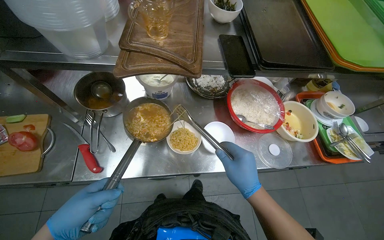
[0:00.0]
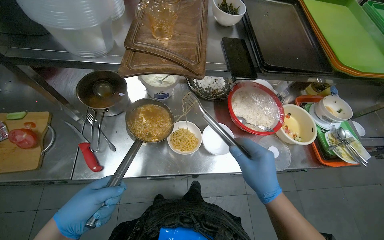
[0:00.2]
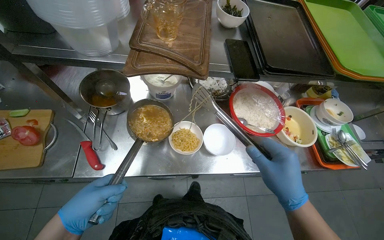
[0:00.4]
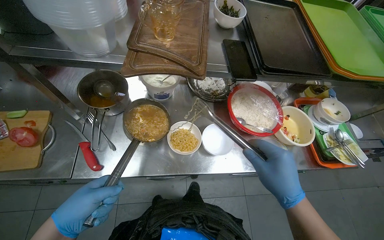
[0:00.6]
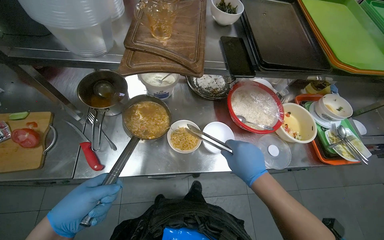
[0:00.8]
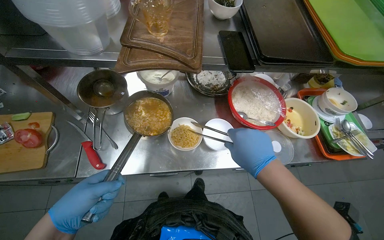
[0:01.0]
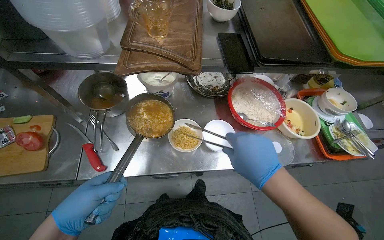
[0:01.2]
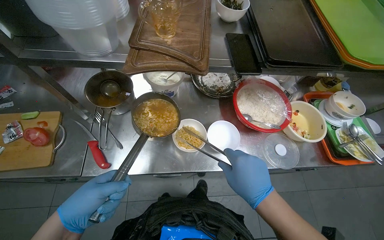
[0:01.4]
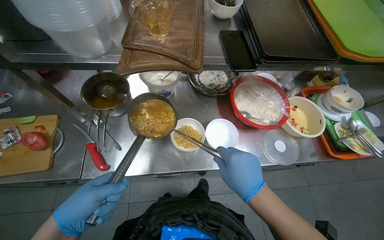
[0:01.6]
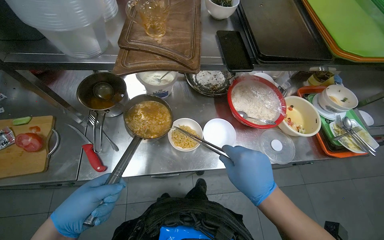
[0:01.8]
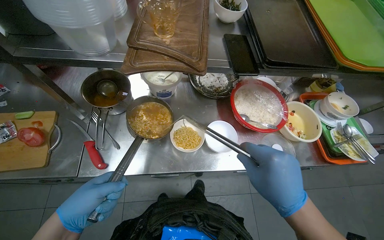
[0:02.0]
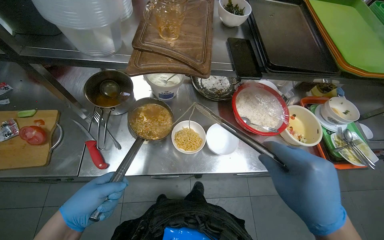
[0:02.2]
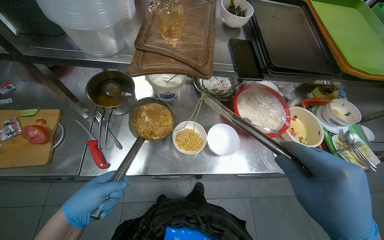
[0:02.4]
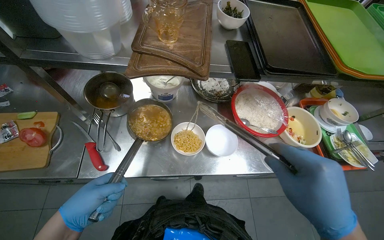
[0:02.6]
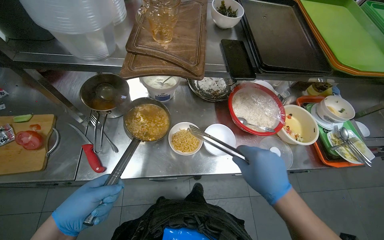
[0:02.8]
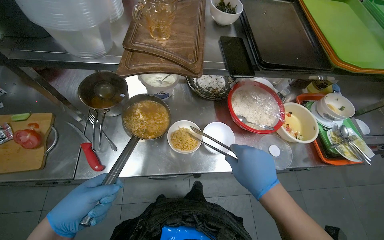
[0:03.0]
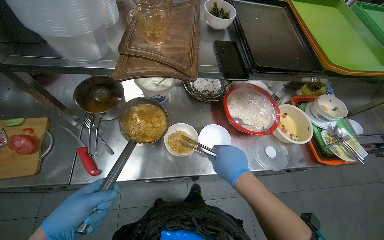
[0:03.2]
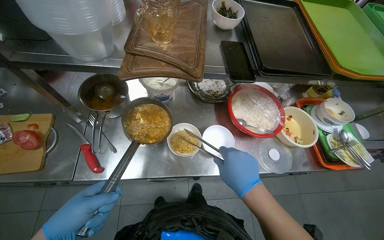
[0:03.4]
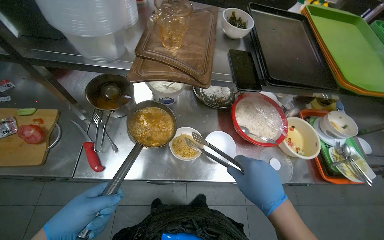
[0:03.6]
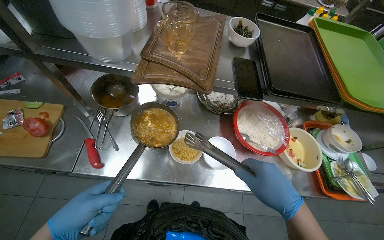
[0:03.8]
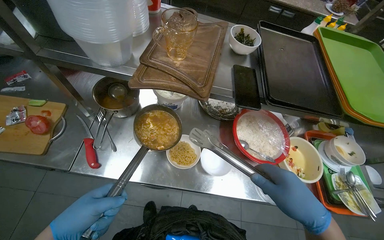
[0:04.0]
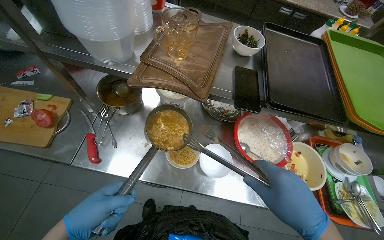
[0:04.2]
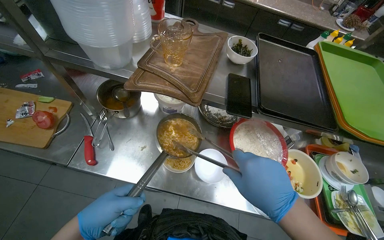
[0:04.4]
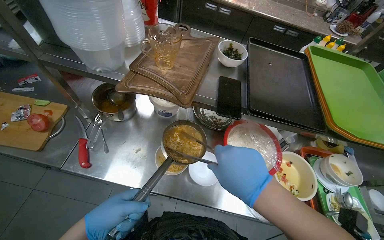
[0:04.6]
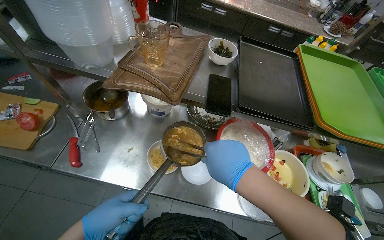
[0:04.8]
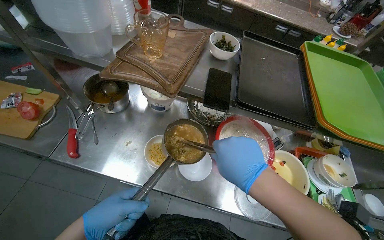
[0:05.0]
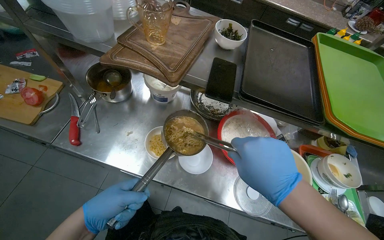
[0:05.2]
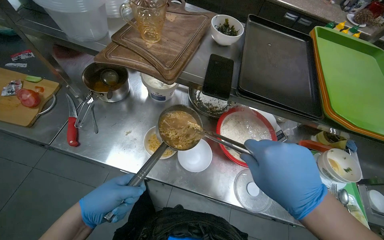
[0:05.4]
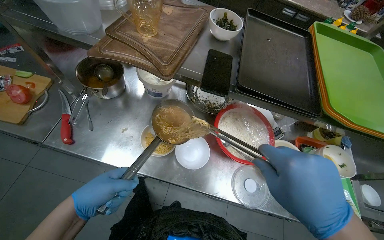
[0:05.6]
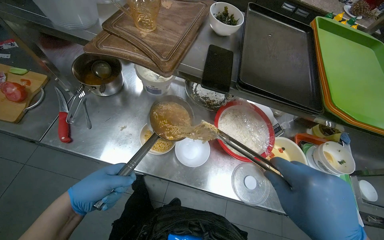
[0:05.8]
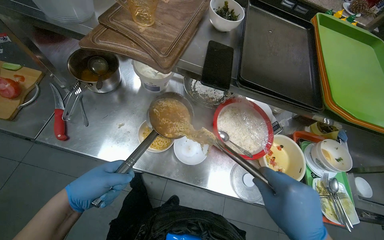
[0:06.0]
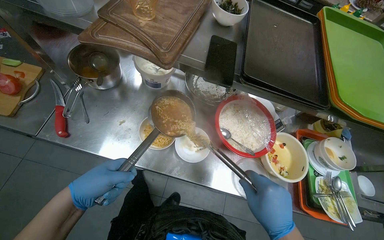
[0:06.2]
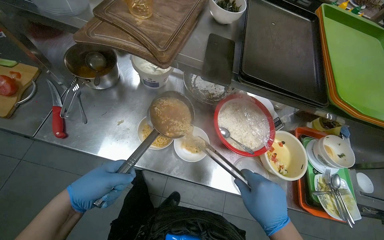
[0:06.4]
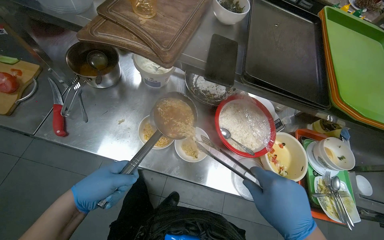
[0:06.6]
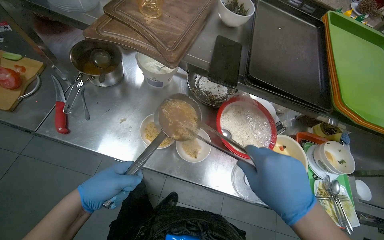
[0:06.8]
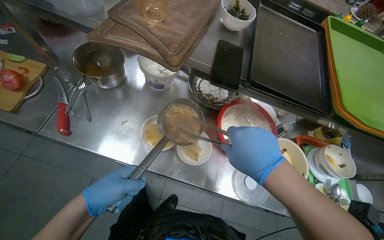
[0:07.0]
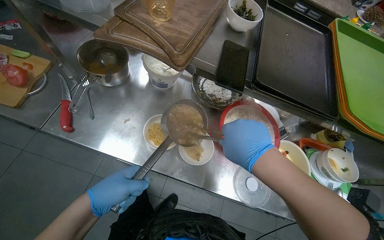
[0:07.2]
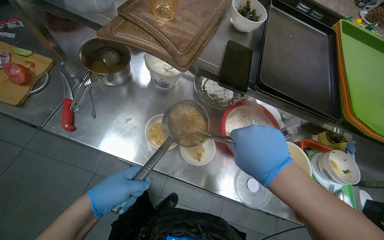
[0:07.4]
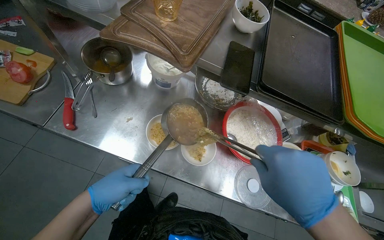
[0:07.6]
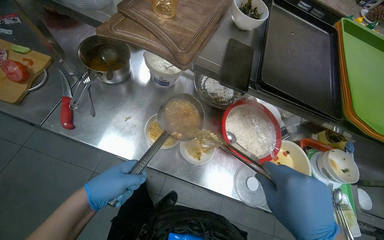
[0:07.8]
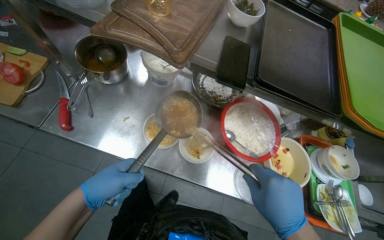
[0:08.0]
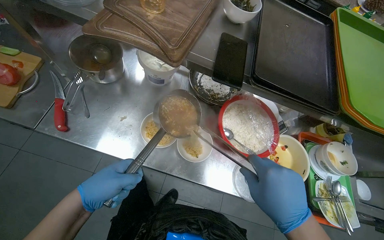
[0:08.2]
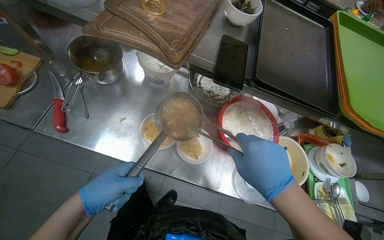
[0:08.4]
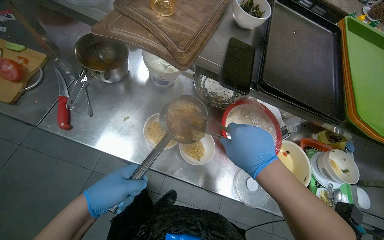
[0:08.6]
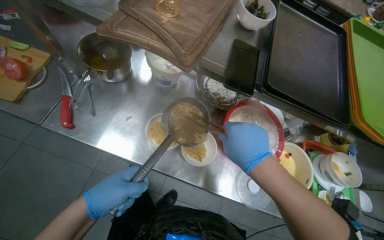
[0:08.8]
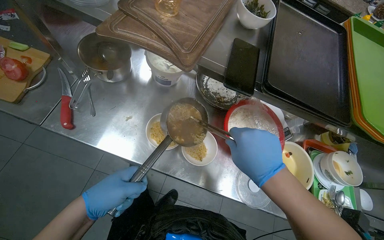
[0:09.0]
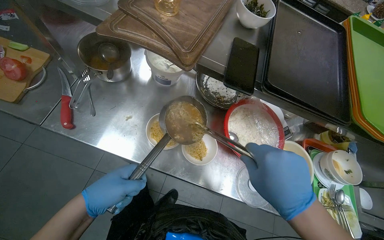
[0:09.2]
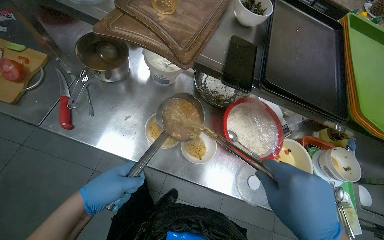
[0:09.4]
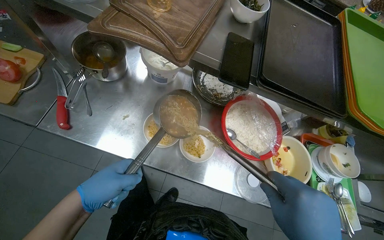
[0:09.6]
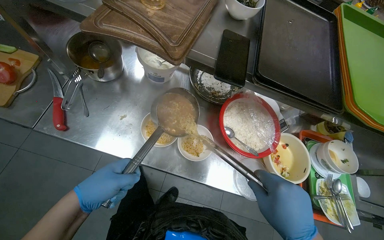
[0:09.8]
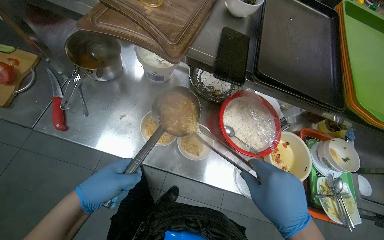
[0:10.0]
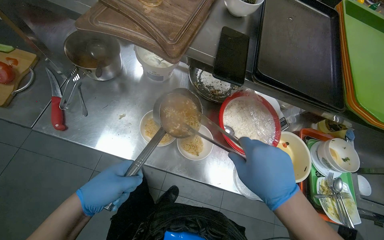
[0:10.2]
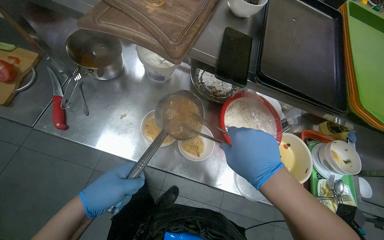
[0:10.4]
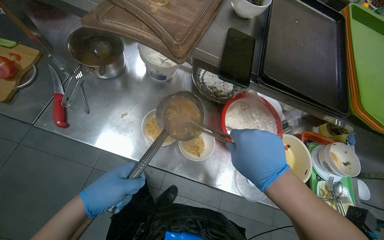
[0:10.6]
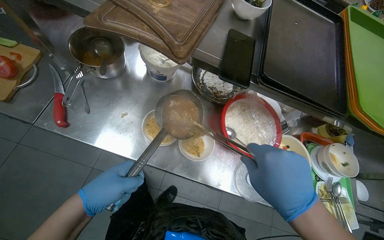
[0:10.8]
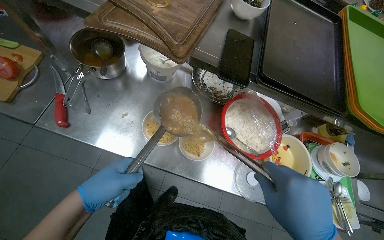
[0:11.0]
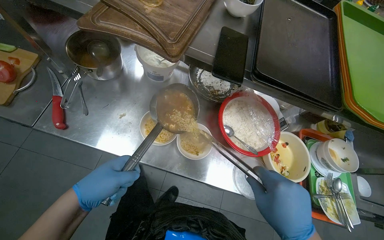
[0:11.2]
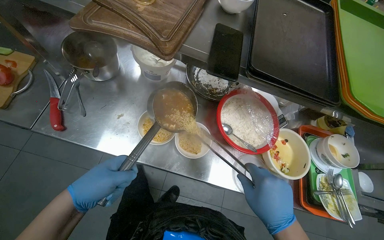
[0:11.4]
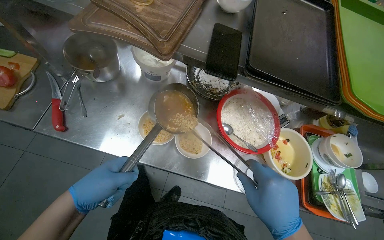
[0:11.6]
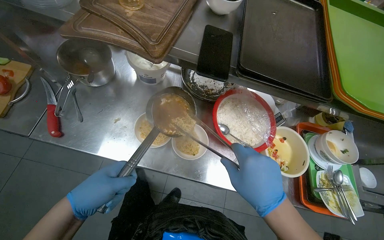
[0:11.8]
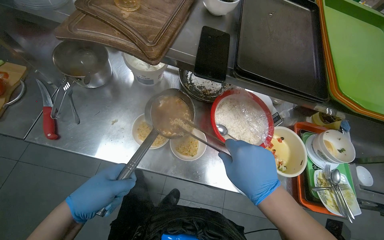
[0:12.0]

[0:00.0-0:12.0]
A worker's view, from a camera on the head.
Job: preparing food.
The whole recording: Serving instant noodles into bowls. The worker uses a ladle and tongs to serve cooked instant noodles into small white bowls.
0:00.0 to 0:01.6: The hands are busy where they are.
0:03.0 to 0:04.4: The left hand travels to the right by about 15 cm.

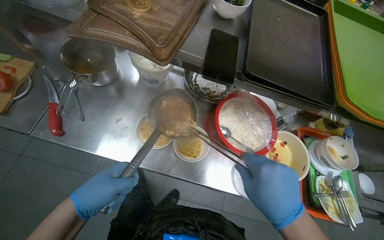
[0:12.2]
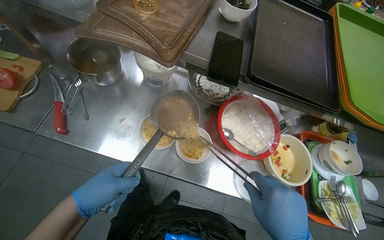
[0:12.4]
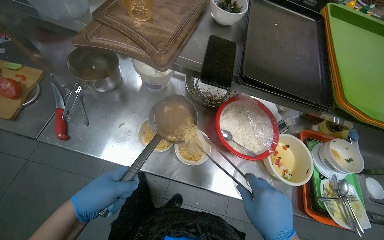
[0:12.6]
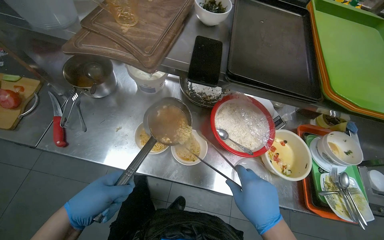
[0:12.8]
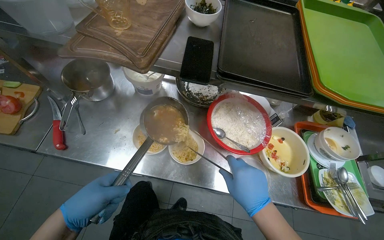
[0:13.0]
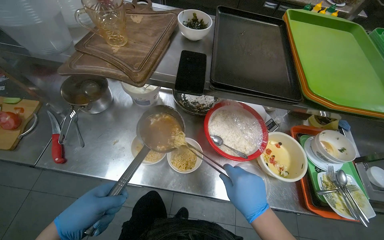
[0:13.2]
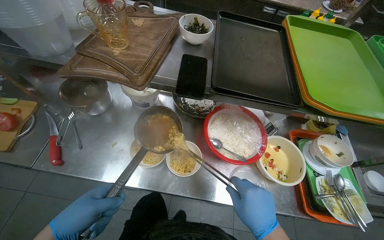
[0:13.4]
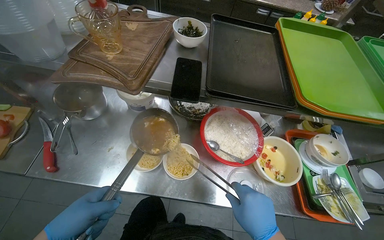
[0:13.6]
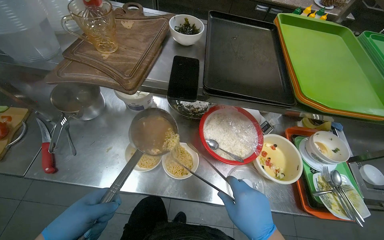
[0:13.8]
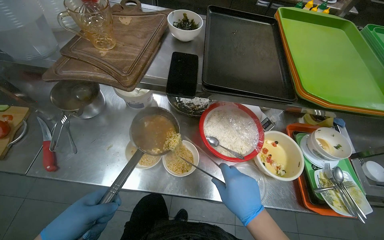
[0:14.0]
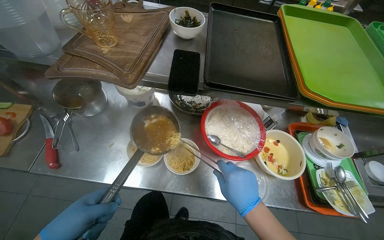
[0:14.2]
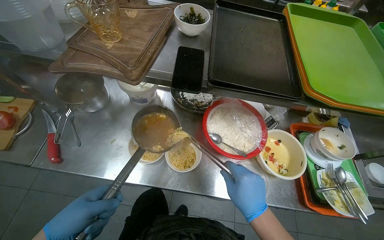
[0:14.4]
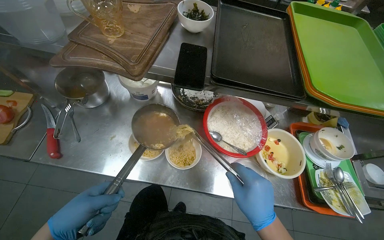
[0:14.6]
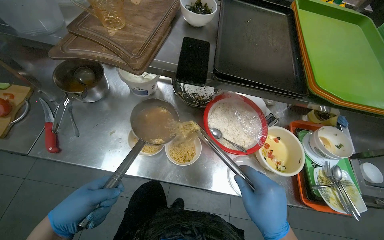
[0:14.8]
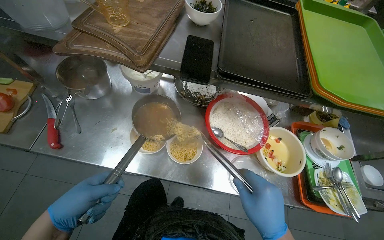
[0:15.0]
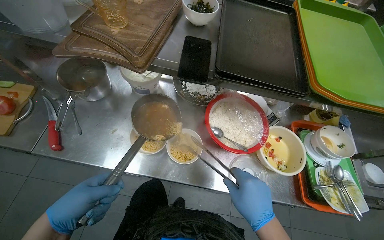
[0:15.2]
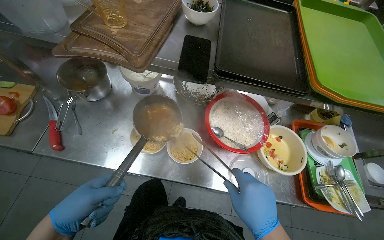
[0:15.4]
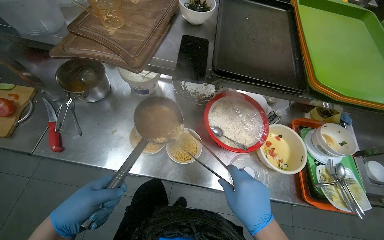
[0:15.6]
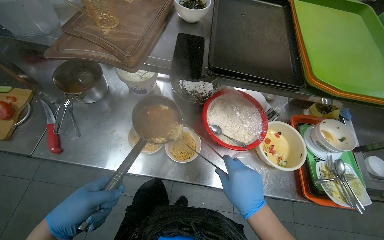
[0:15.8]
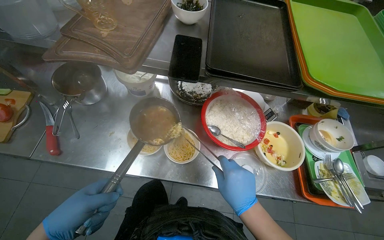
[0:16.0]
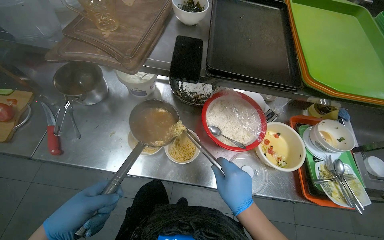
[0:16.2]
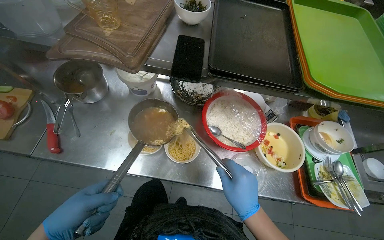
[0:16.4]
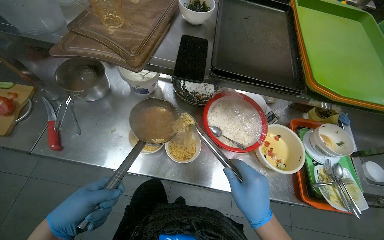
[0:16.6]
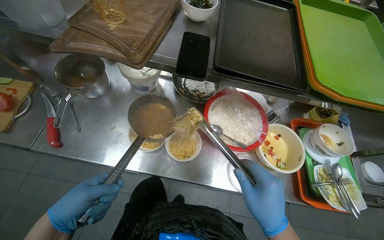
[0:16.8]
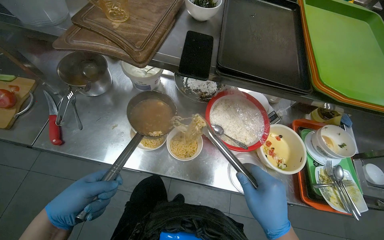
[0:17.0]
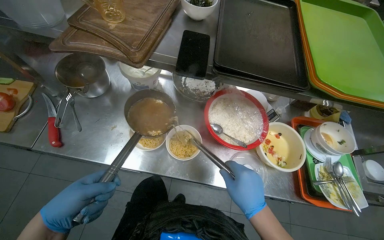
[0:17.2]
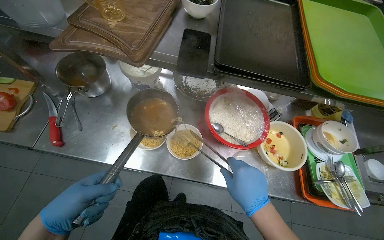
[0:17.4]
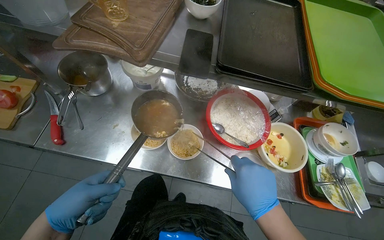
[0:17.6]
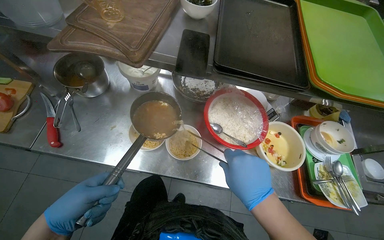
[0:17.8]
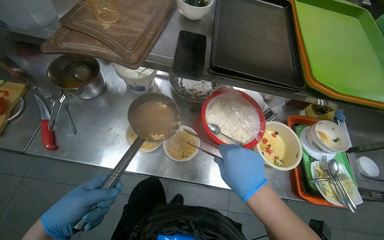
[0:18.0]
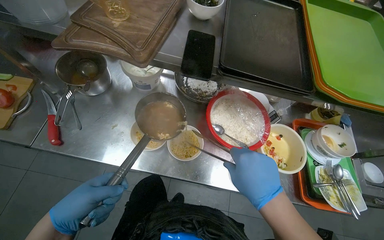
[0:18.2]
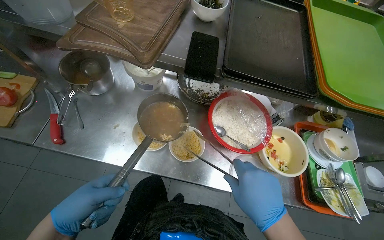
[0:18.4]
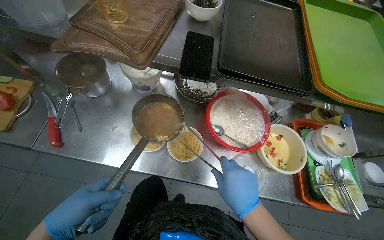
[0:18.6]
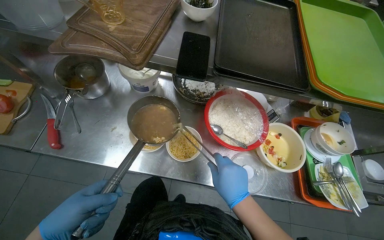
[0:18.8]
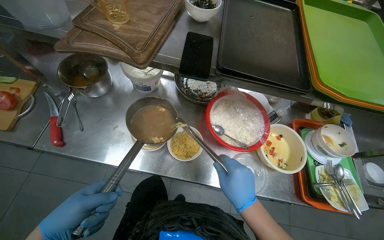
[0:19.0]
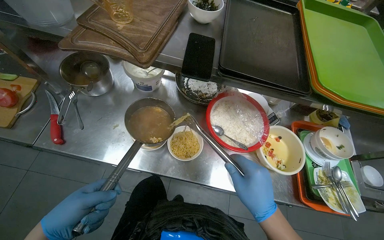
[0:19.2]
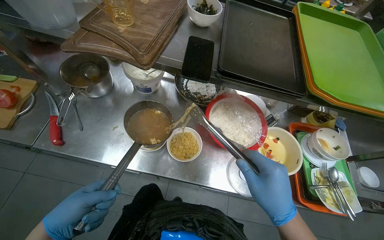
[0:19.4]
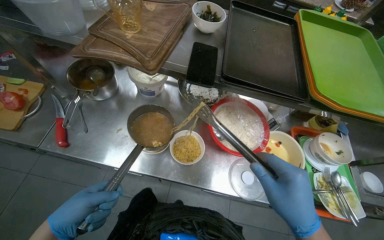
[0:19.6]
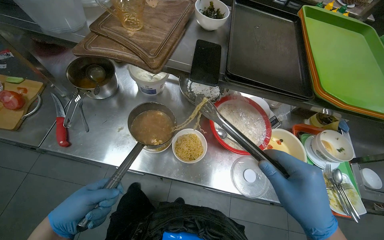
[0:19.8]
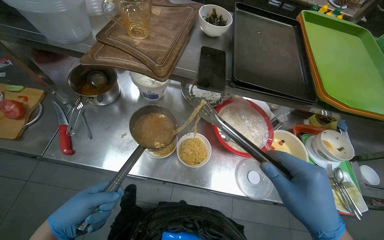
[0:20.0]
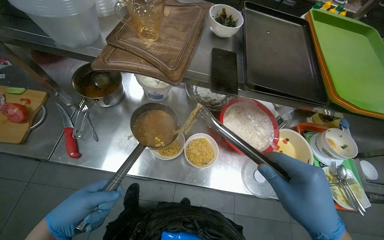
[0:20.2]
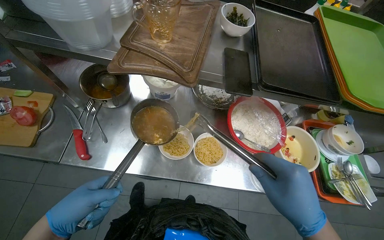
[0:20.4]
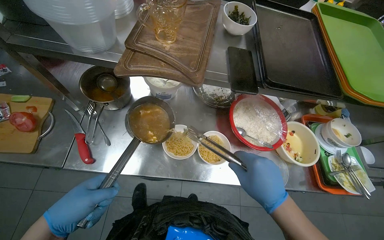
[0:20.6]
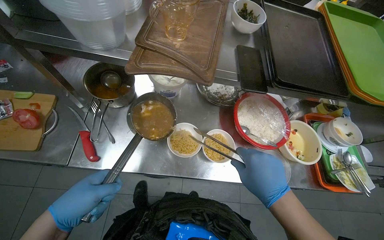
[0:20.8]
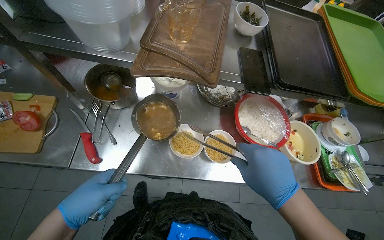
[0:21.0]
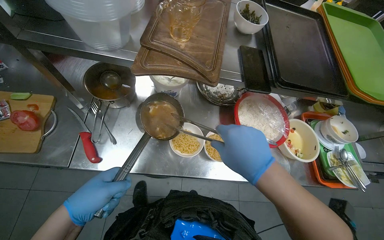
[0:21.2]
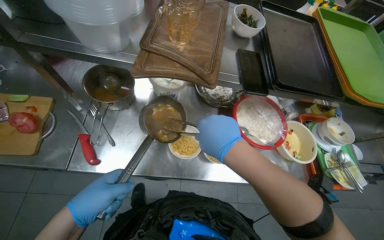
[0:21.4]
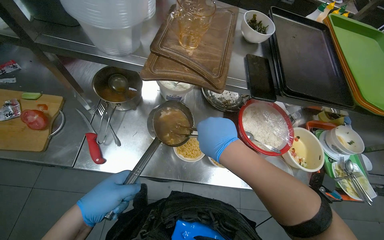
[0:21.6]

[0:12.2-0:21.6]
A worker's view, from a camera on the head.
Job: preparing food.
The whole recording: Serving instant noodles into bowls. The worker uses a ladle and tongs to serve cooked instant noodles into small white bowls.
0:15.4 to 0:18.4: The hands stay close to where they were, moving slightly.
0:18.4 to 0:20.0: The hands work in one place, with small movements.
0:20.0 to 0:21.6: The left hand moves up the picture, approximately 10 cm, while the right hand heads to the left and up the picture, covering roughly 30 cm.
